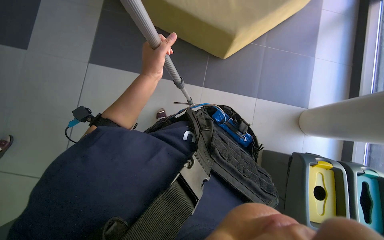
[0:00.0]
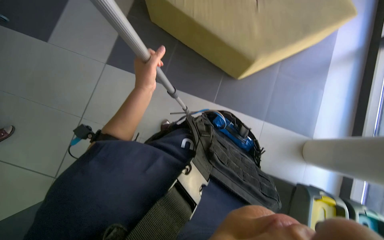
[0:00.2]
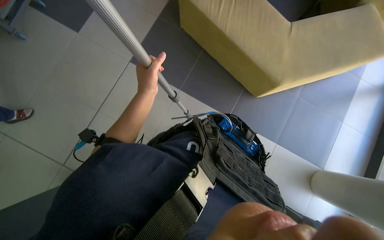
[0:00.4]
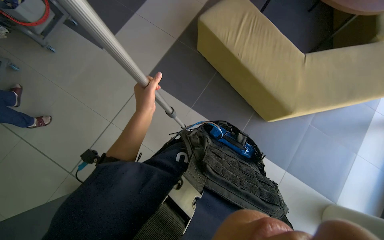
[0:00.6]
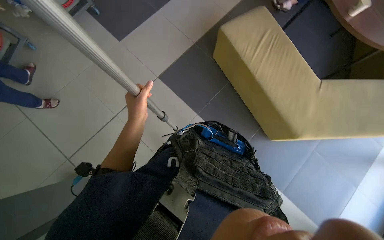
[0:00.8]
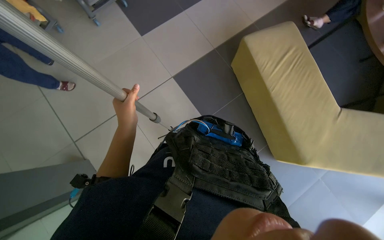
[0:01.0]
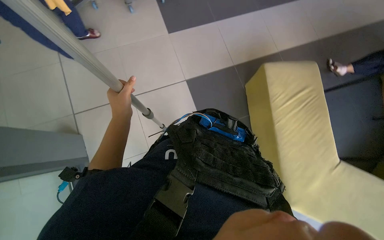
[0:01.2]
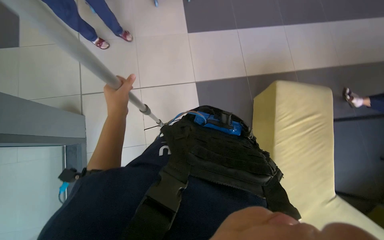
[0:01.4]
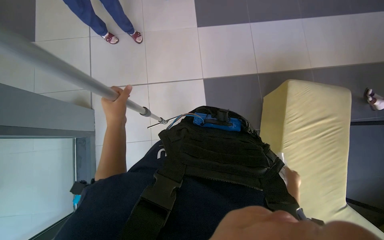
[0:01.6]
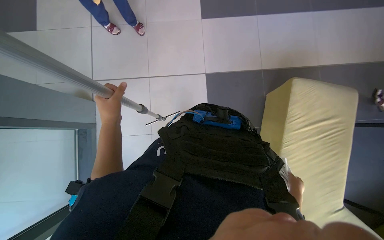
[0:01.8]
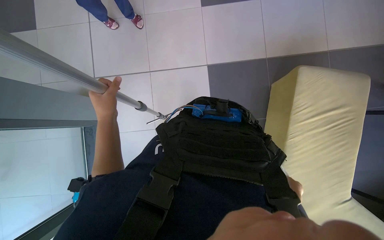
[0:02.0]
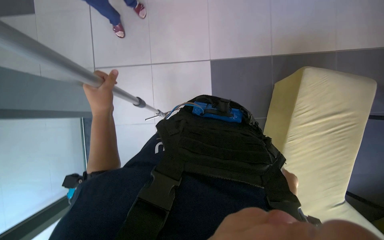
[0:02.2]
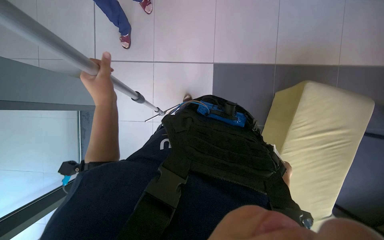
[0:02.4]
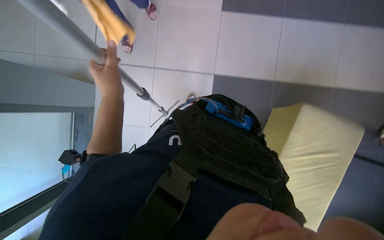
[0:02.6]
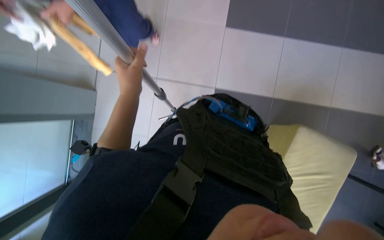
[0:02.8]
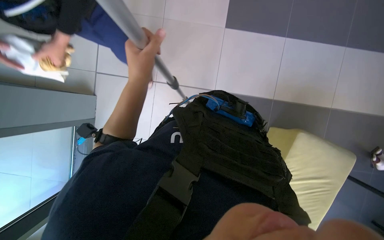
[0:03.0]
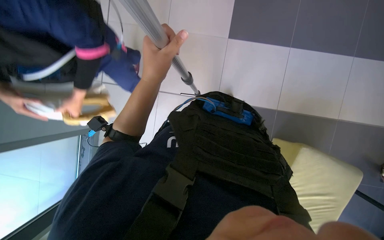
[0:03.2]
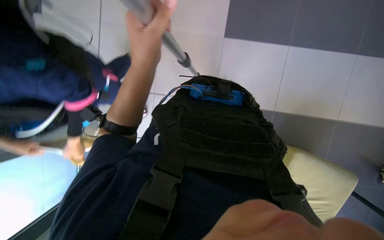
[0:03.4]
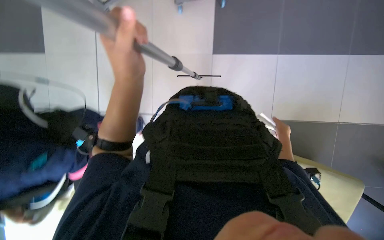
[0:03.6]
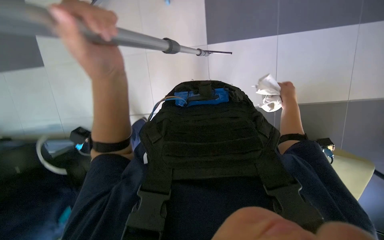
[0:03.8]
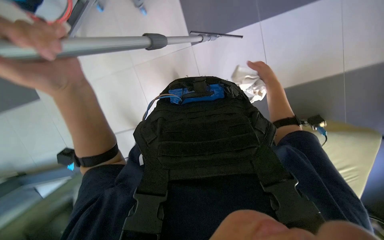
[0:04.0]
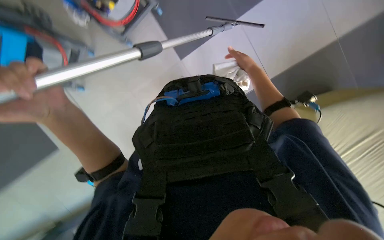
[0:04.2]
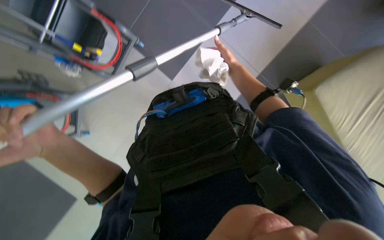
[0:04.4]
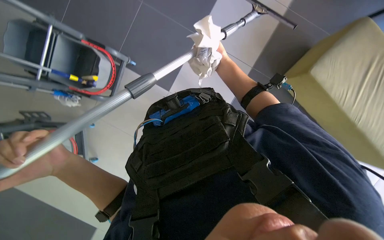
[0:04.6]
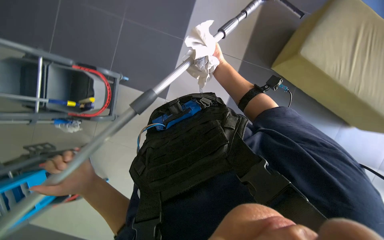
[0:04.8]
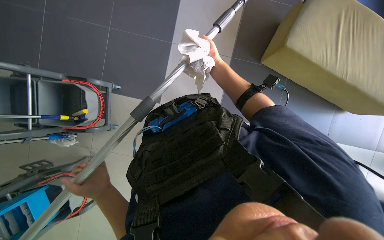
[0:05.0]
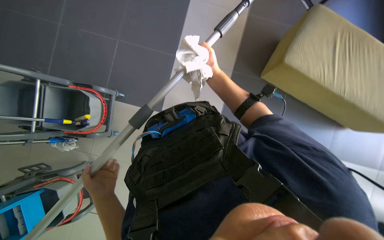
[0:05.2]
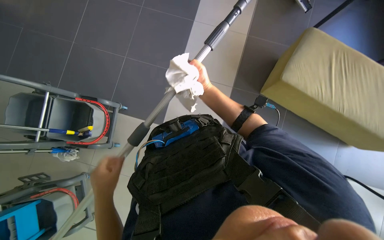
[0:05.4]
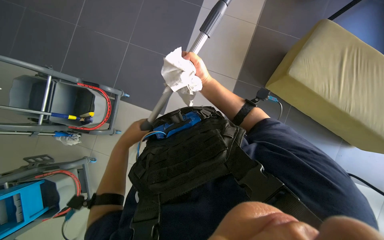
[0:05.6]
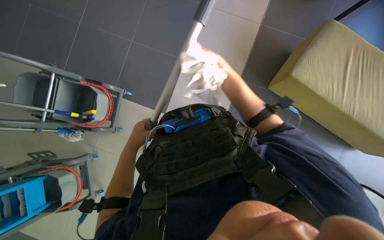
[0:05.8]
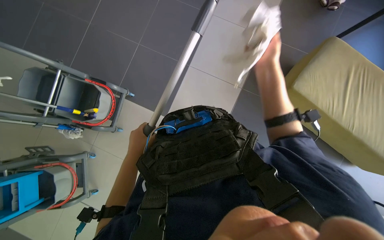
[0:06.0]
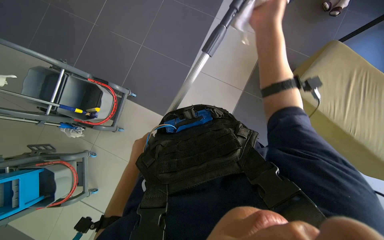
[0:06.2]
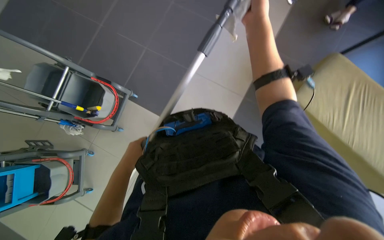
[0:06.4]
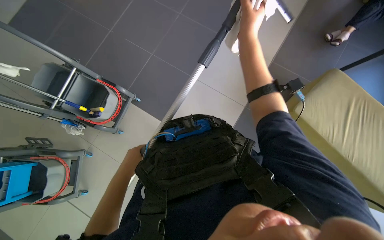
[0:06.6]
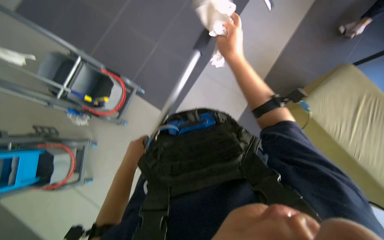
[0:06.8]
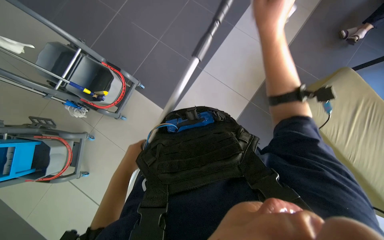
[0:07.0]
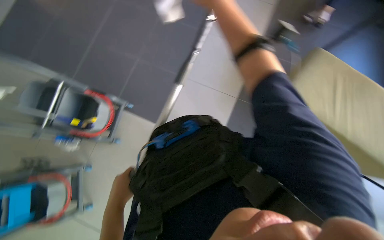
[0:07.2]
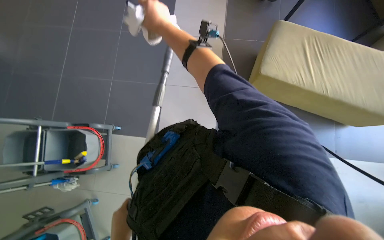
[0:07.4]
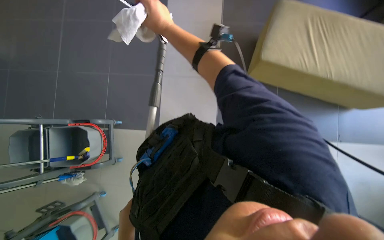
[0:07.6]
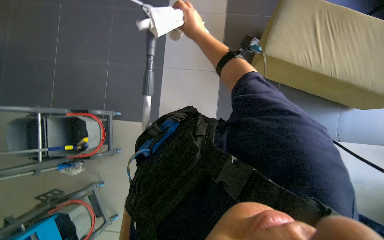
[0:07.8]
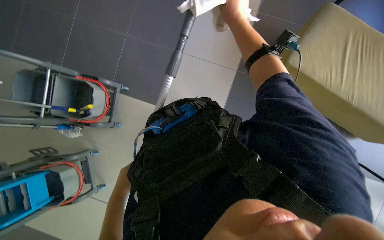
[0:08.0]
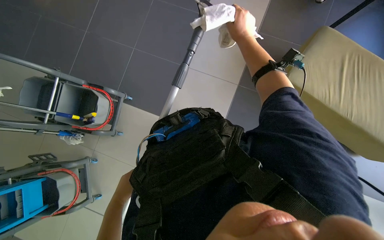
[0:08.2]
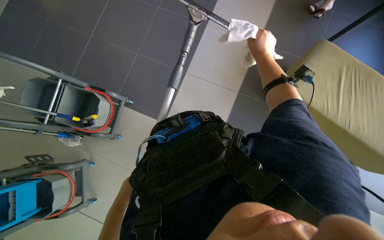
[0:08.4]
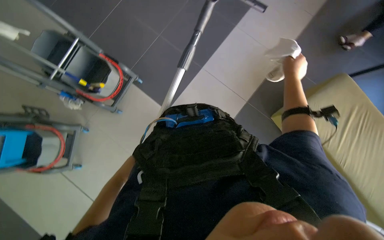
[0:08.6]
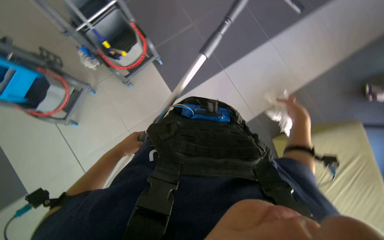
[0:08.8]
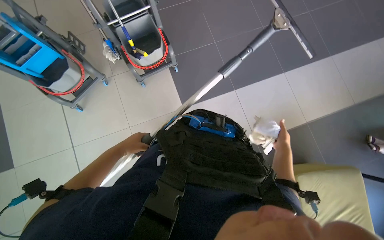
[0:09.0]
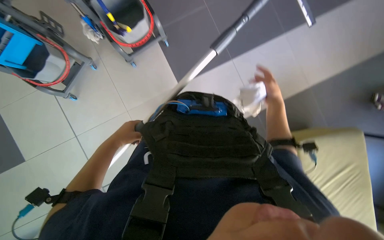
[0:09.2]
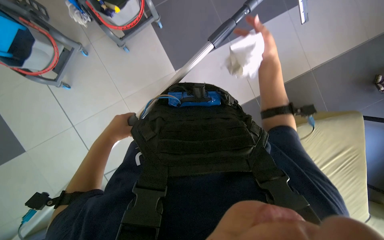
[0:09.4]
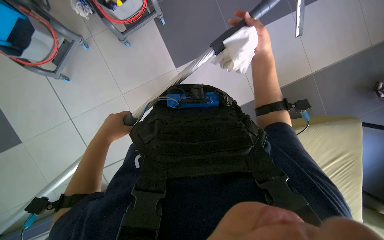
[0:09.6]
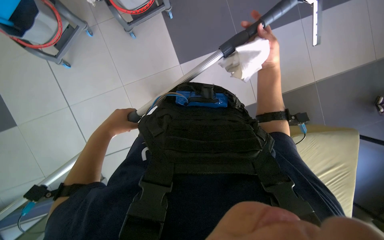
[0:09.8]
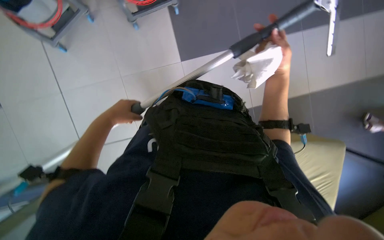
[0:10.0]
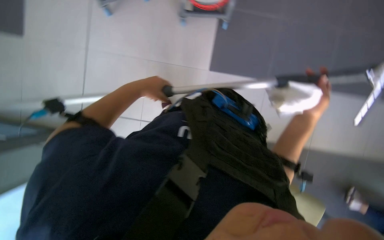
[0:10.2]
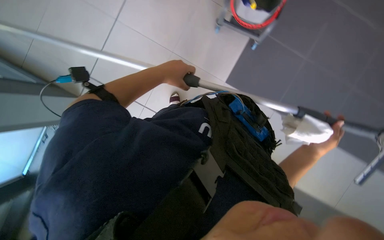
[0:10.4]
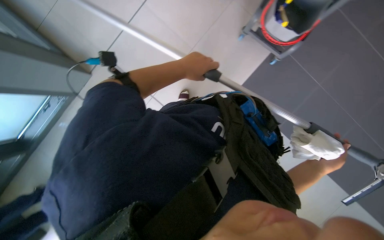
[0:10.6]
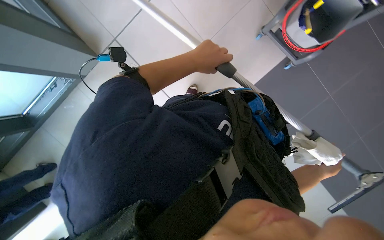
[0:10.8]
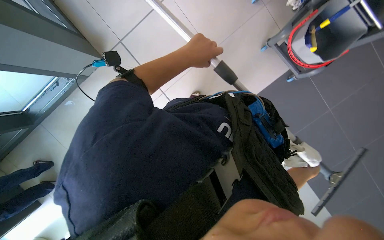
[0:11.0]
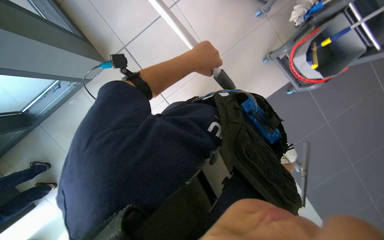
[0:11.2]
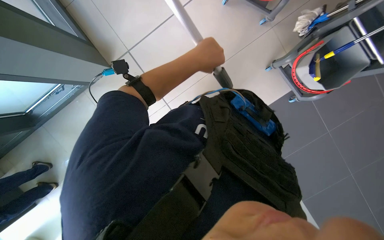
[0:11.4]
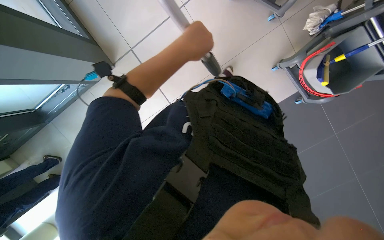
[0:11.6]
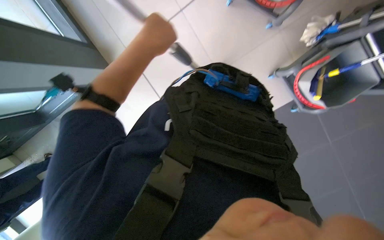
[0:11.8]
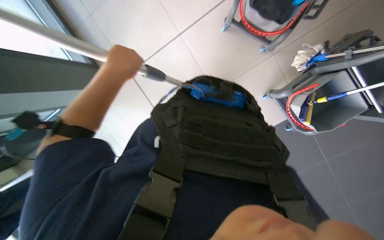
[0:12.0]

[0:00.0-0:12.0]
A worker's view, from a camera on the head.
Job: cleaning windows.
The whole recording: Cleaning glass panels. The worker cleans the glass panels with a long pole tool and then wipes them with a cloth.
0:00.0 to 0:01.6: The wearer looks approximately 65 degrees further to the left.
0:03.0 to 0:04.4: Everything in view rotates about 35 degrees counterclockwise. The left hand shifts some 15 cm nearer to the camera and to the left.
0:04.4 to 0:06.0: The left hand travels farther from the camera and to the right by some 20 cm. The right hand goes some 30 cm nearer to the camera.
0:07.6 to 0:09.0: Everything in view rotates some 65 degrees clockwise.
0:09.0 to 0:10.4: The view tilts approximately 10 degrees downward. The scene turns about 45 degrees clockwise in the picture.
0:10.4 to 0:12.0: The scene rotates clockwise by some 40 degrees.

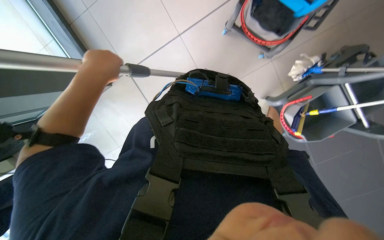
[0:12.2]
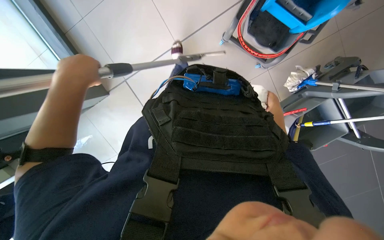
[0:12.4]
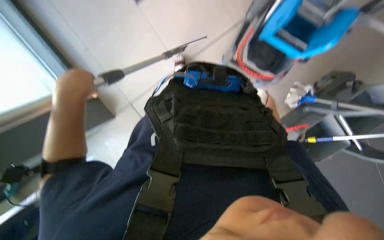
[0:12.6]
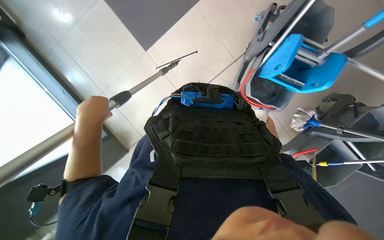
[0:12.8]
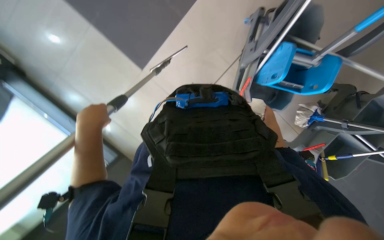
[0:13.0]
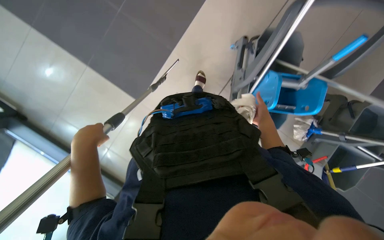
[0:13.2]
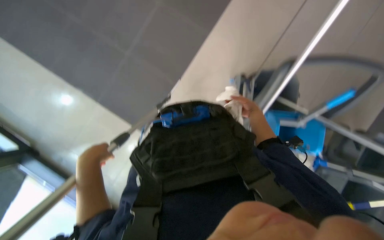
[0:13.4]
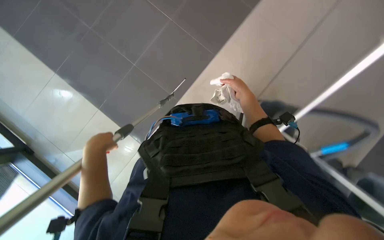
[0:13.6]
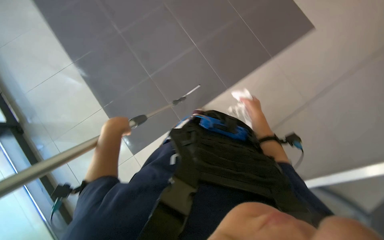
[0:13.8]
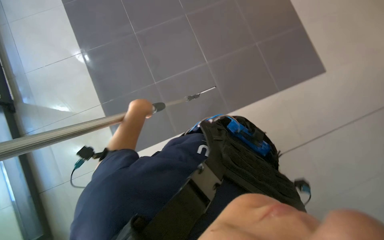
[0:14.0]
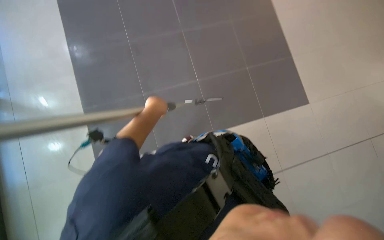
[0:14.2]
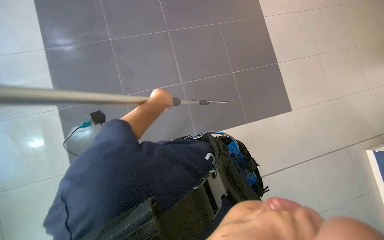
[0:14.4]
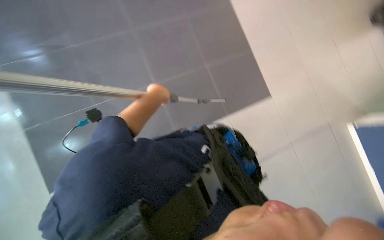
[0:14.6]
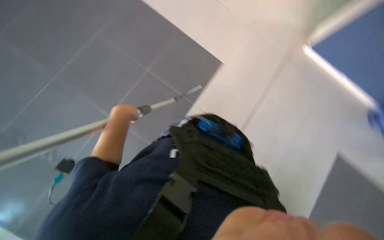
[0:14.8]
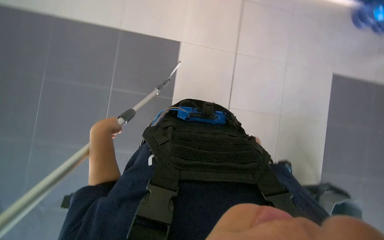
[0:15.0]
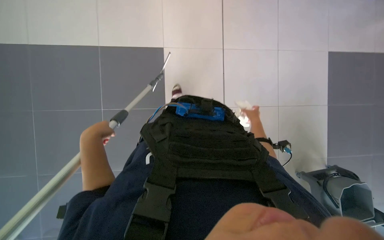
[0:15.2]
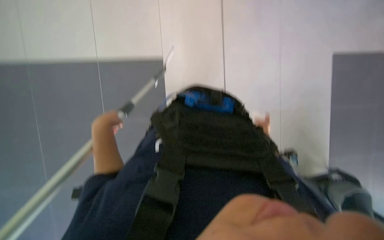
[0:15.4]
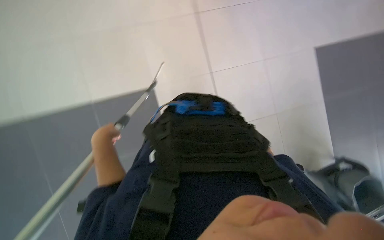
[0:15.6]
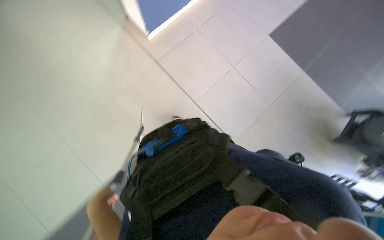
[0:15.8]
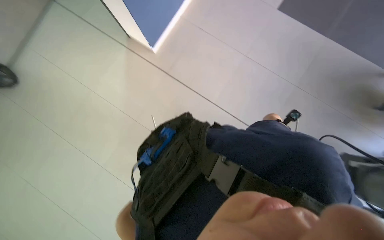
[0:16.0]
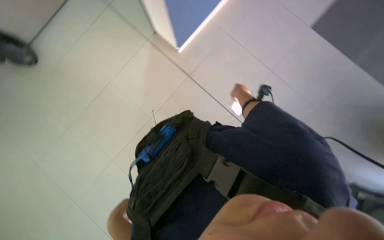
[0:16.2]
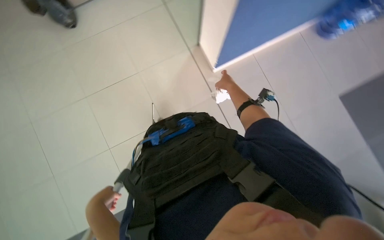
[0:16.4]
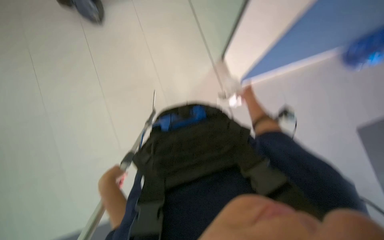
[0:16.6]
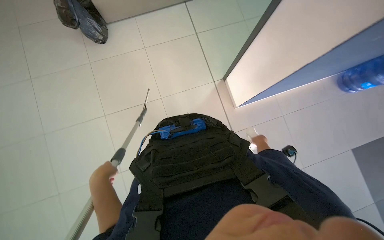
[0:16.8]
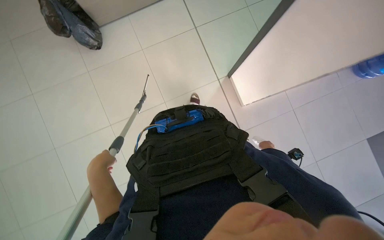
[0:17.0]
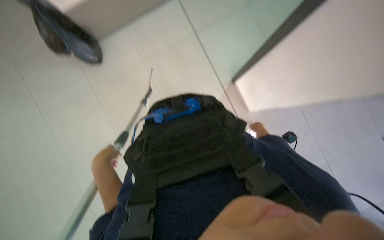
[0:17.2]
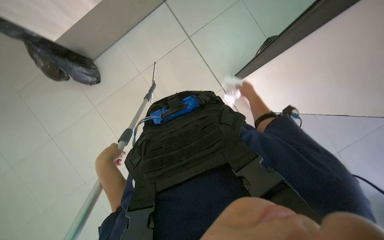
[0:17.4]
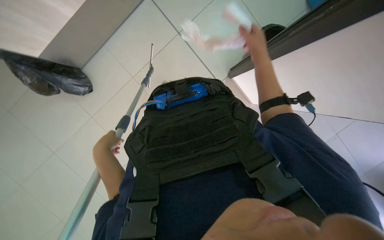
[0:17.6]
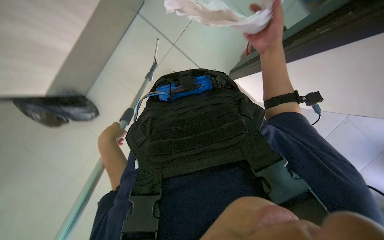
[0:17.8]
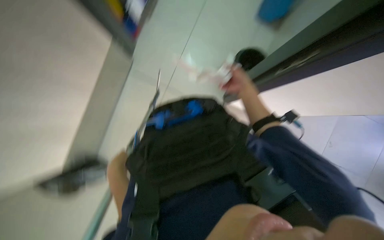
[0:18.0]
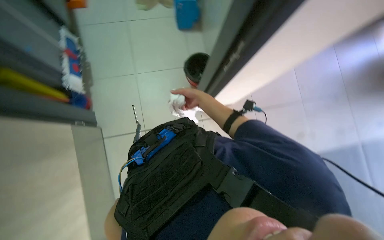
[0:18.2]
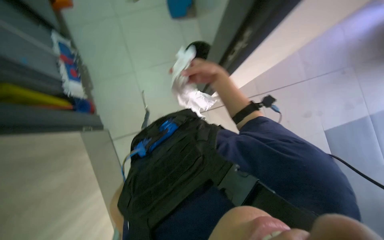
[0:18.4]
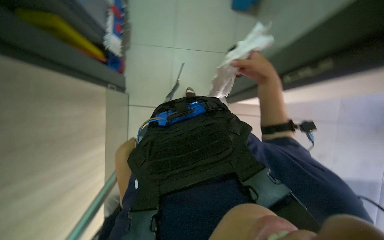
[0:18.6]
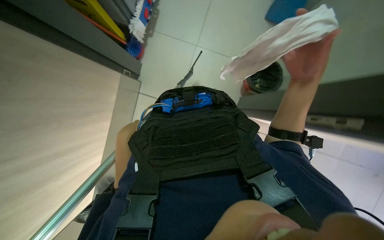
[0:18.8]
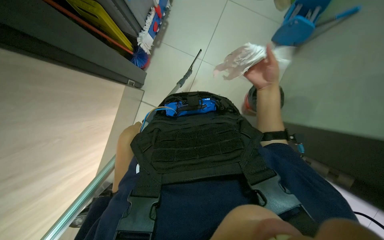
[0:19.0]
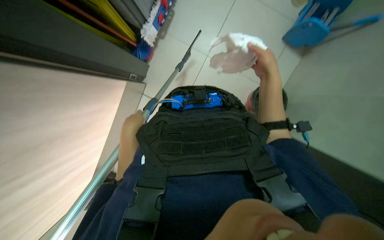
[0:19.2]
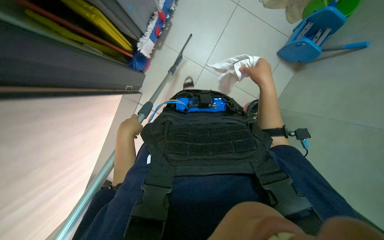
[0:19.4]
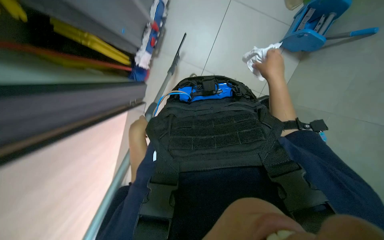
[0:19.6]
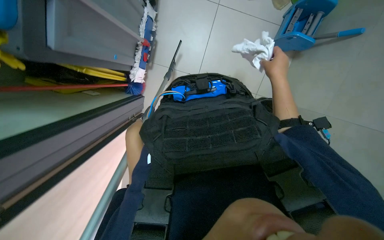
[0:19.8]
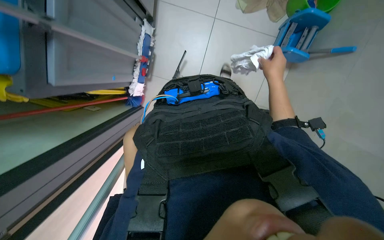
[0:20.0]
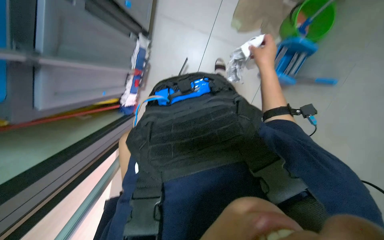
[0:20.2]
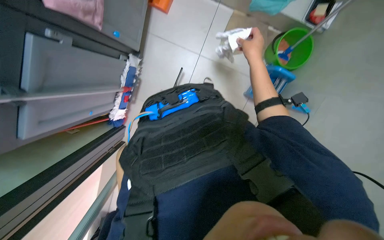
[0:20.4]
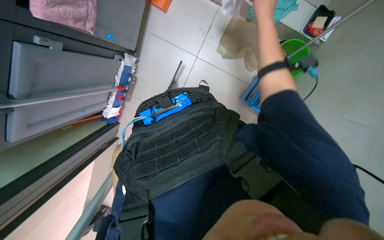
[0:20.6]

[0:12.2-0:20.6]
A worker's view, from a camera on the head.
Job: cleaning windows.
The whole recording: Cleaning glass panels. The worker cleans the glass panels with a long pole tool and then wipes them with a cloth.
0:16.4 to 0:17.8: The camera pitches upward, by approximately 15 degrees. The left hand shifts roughly 30 cm up the picture and farther from the camera.
0:19.2 to 0:20.6: The view tilts about 30 degrees upward. The right hand is displaced up the picture by roughly 30 cm.
